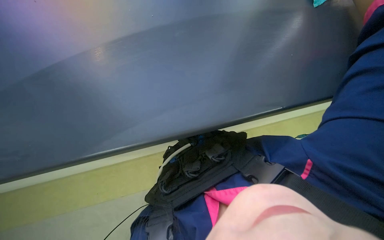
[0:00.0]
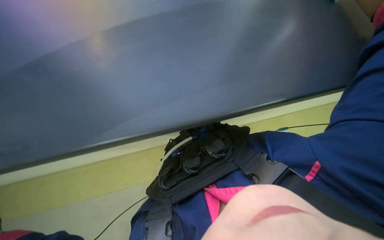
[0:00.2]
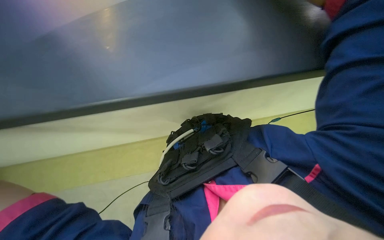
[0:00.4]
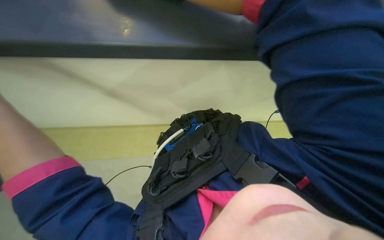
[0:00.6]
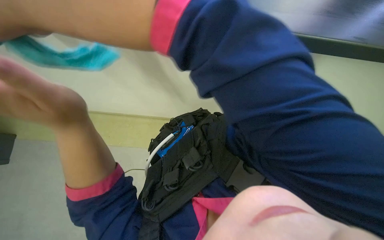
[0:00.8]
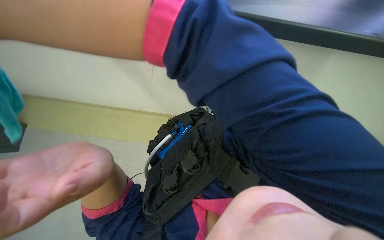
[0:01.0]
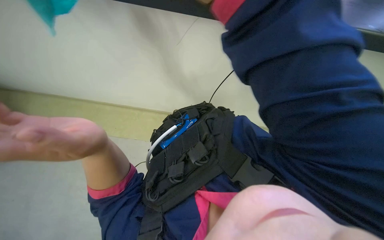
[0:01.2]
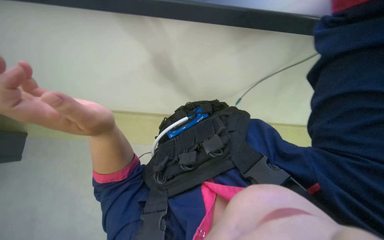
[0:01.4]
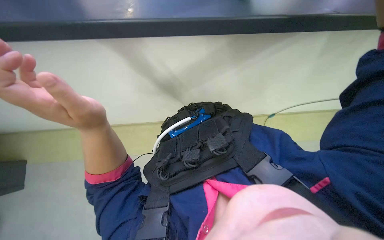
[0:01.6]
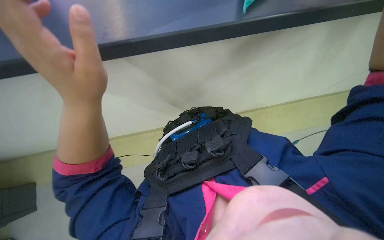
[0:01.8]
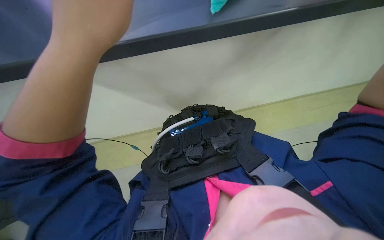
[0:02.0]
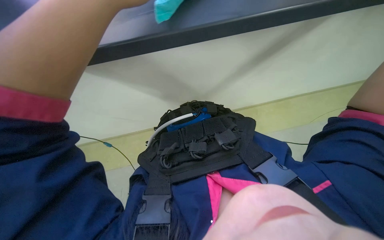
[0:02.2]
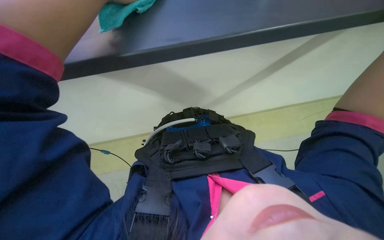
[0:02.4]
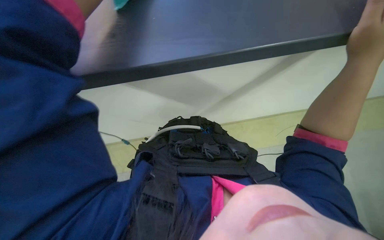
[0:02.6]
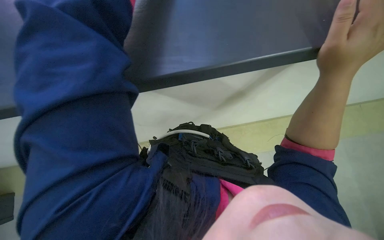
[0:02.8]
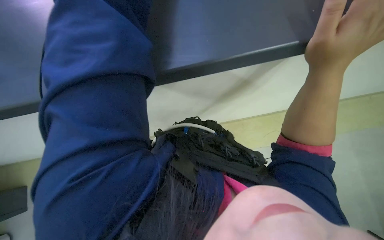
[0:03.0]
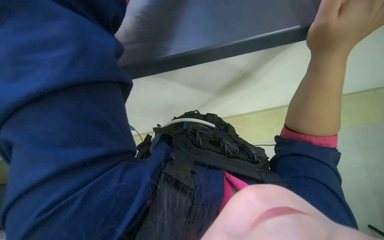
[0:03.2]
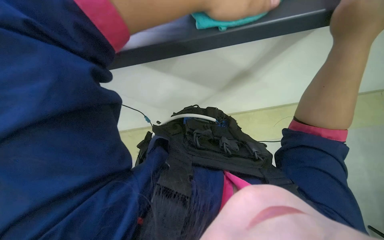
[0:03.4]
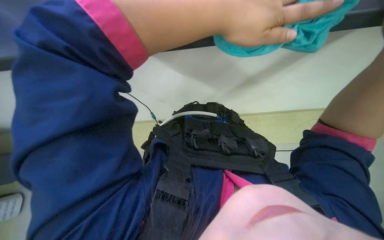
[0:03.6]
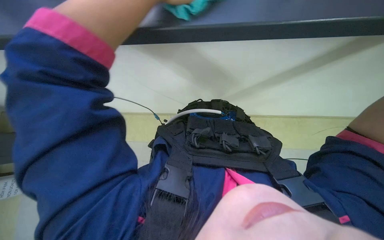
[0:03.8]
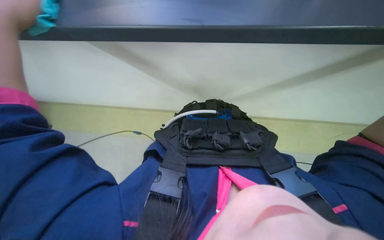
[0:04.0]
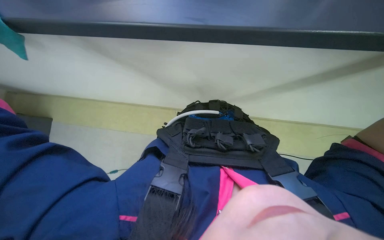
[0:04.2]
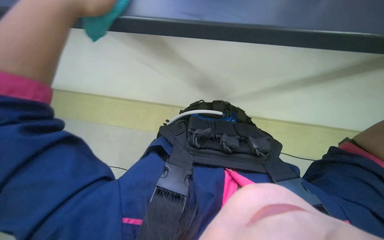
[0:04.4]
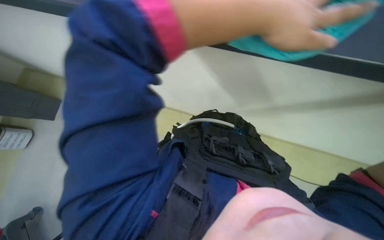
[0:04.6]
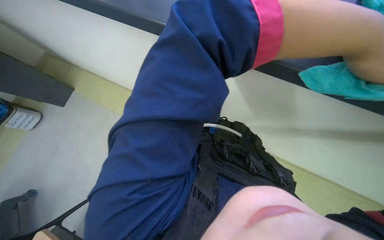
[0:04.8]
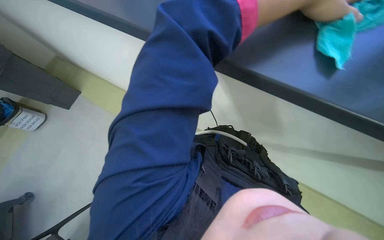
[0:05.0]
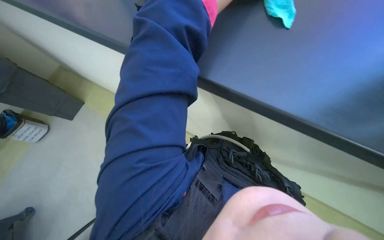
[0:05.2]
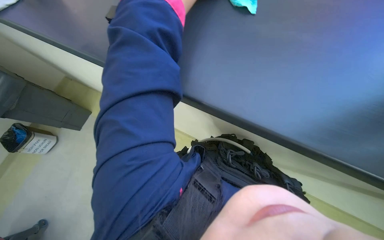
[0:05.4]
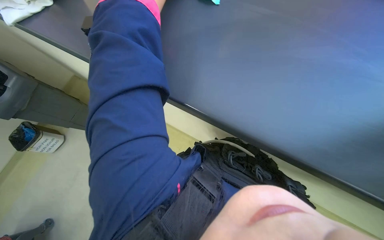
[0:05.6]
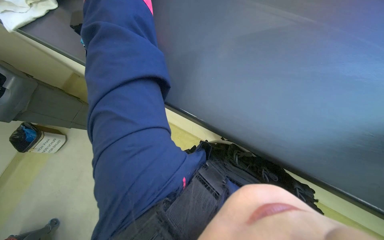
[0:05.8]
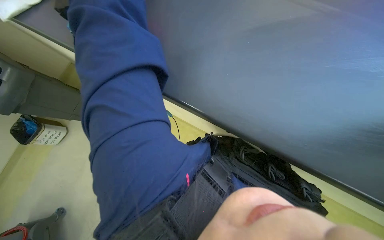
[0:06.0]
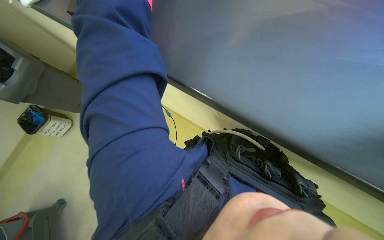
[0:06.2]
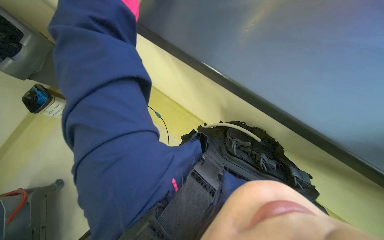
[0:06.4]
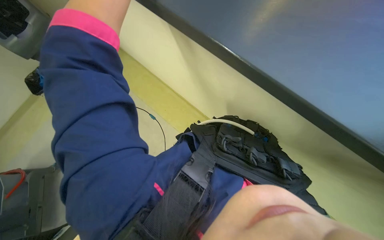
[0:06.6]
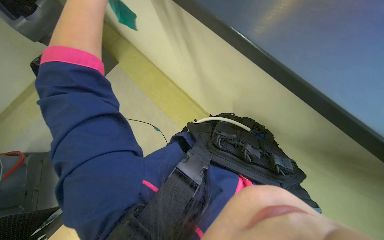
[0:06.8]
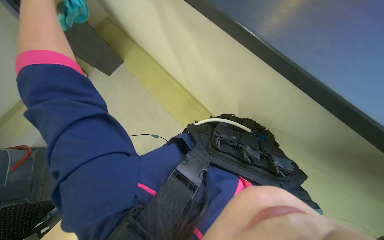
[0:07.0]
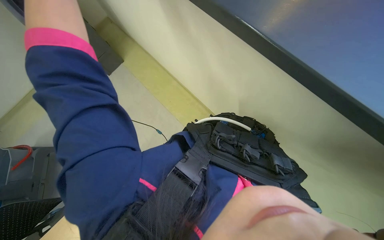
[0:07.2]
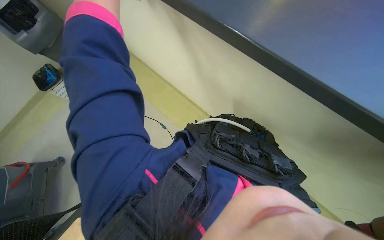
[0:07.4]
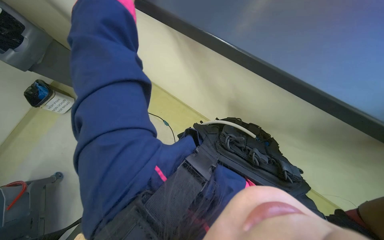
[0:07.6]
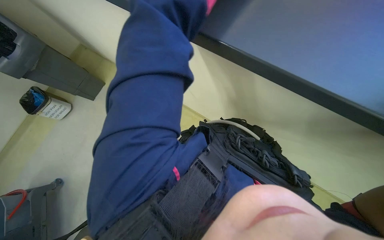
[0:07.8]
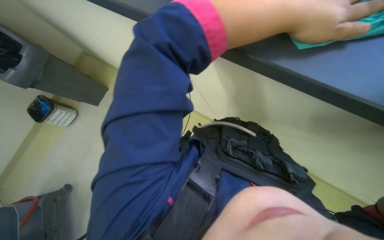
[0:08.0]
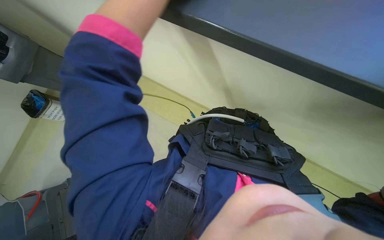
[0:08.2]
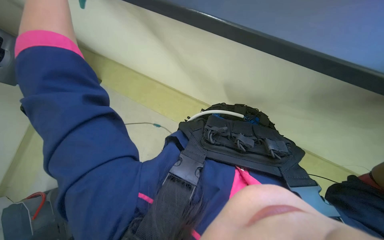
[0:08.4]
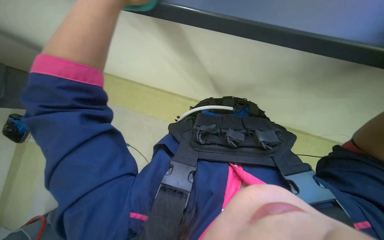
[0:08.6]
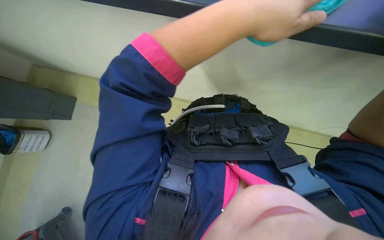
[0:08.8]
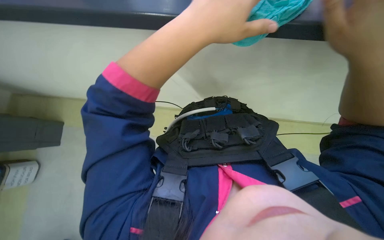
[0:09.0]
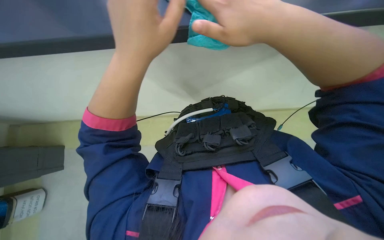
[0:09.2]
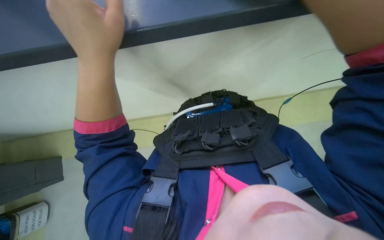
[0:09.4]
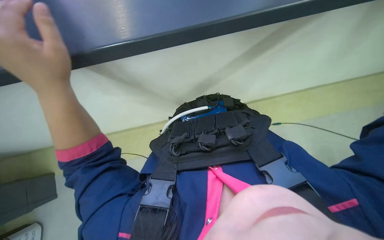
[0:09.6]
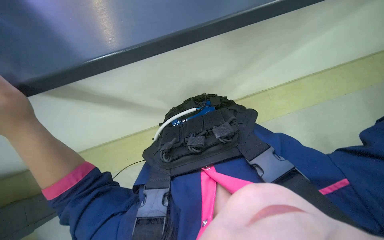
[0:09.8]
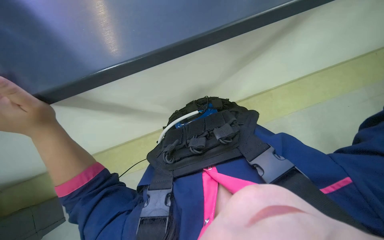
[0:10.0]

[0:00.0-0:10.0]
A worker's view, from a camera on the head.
Job: cleaning windows.
The whole recording: Cleaning window frame and blinds. The worker washes the cloth in water, then adjusts the window blinds and wipes the window frame with the cloth.
0:02.8 to 0:04.2: The camera sweeps to the left, by roughly 15 degrees. The wearer looks approximately 15 degrees further downward.
0:04.2 to 0:05.8: The view tilts about 15 degrees upward.
0:05.8 to 0:07.2: The view tilts roughly 20 degrees downward.
0:08.6 to 0:10.0: The wearer looks about 25 degrees further to the right.

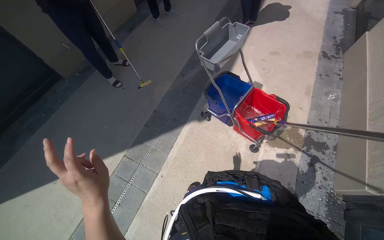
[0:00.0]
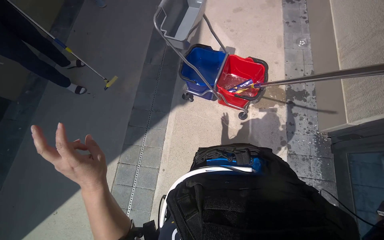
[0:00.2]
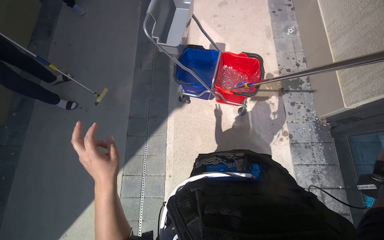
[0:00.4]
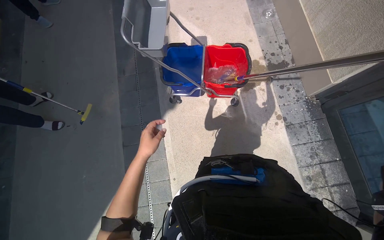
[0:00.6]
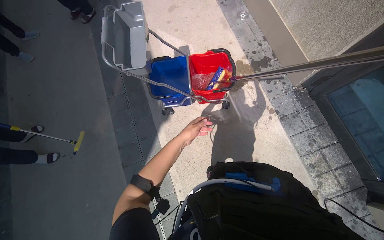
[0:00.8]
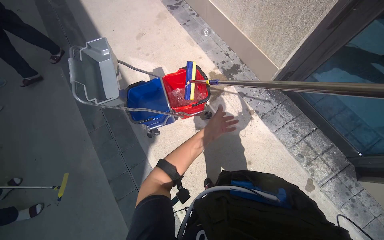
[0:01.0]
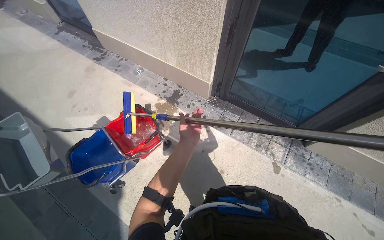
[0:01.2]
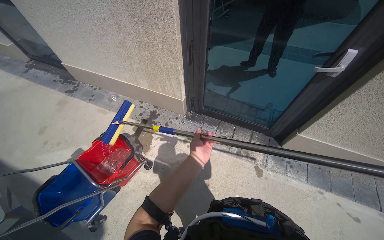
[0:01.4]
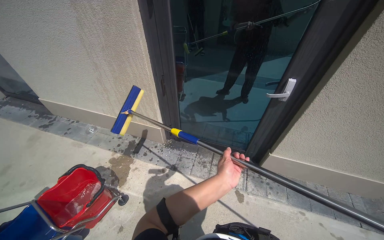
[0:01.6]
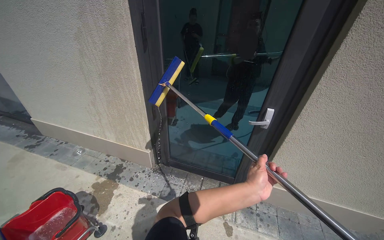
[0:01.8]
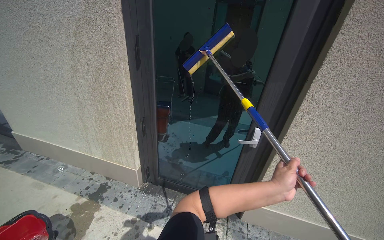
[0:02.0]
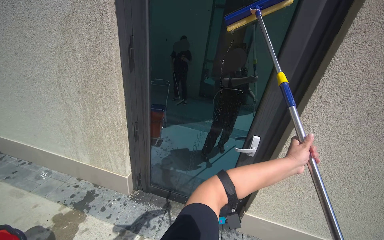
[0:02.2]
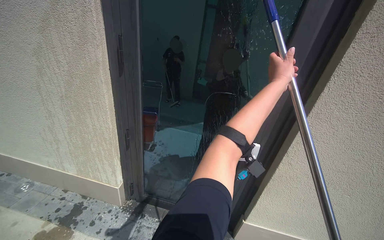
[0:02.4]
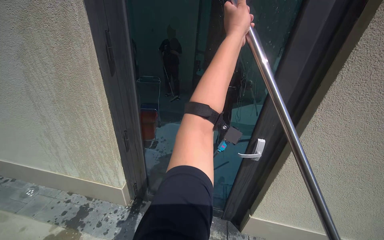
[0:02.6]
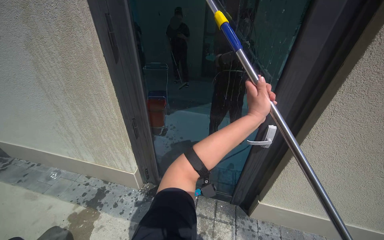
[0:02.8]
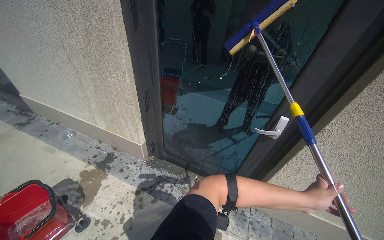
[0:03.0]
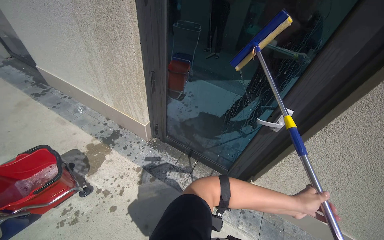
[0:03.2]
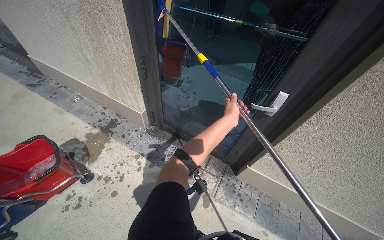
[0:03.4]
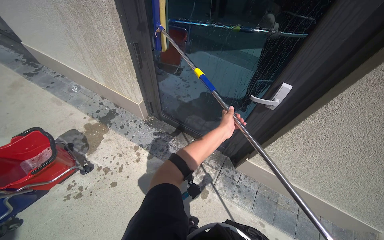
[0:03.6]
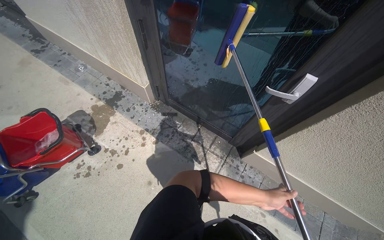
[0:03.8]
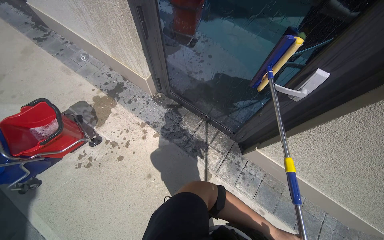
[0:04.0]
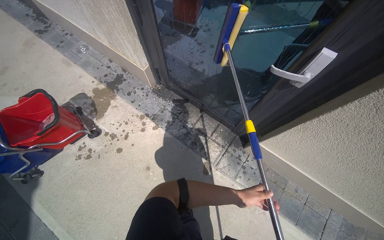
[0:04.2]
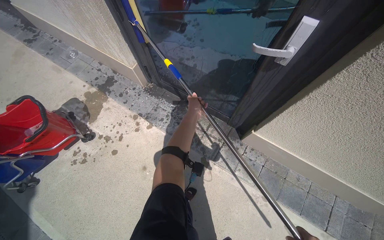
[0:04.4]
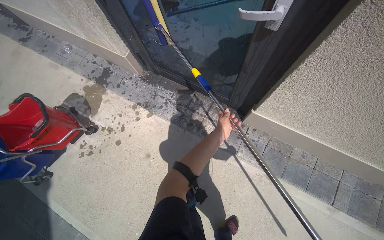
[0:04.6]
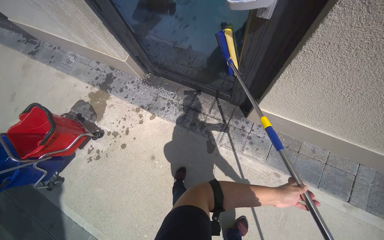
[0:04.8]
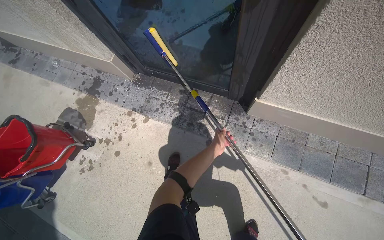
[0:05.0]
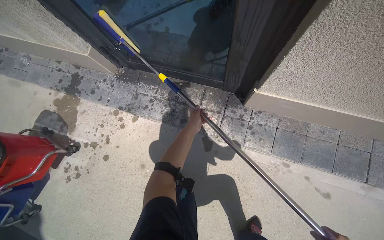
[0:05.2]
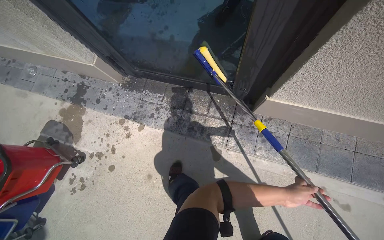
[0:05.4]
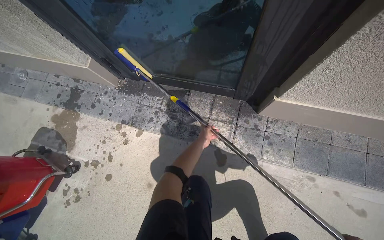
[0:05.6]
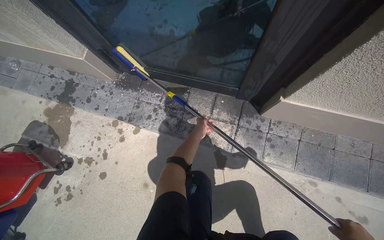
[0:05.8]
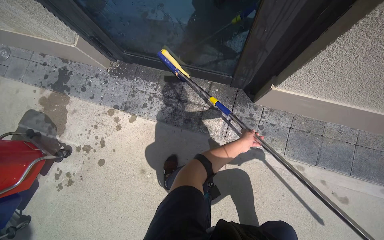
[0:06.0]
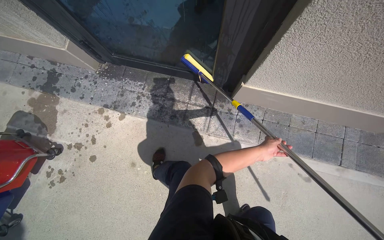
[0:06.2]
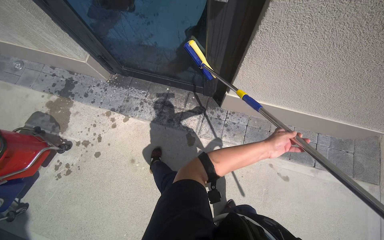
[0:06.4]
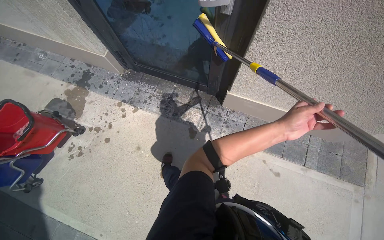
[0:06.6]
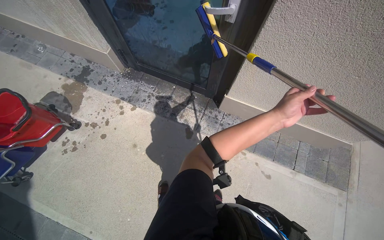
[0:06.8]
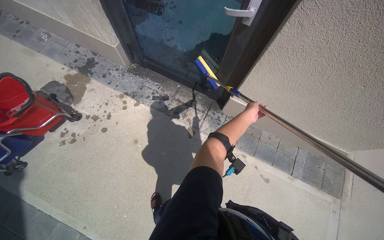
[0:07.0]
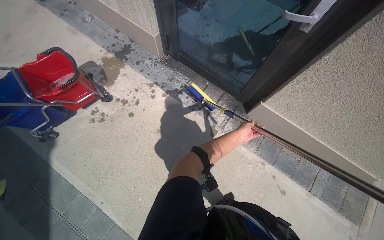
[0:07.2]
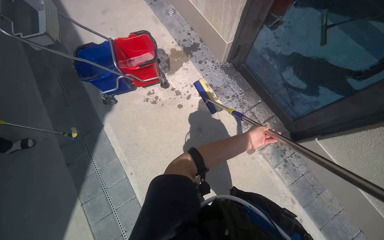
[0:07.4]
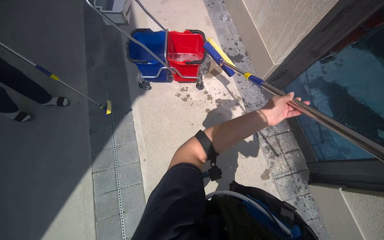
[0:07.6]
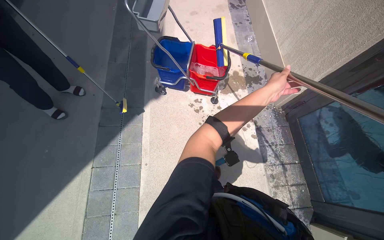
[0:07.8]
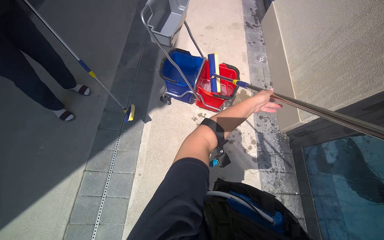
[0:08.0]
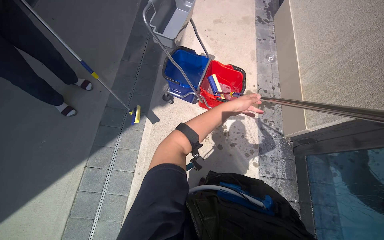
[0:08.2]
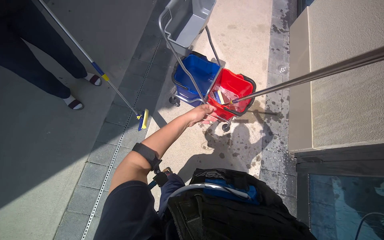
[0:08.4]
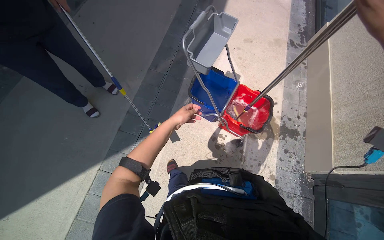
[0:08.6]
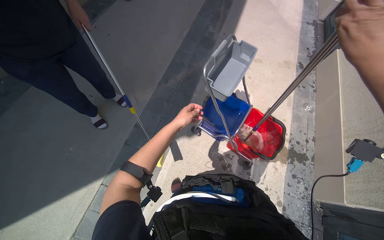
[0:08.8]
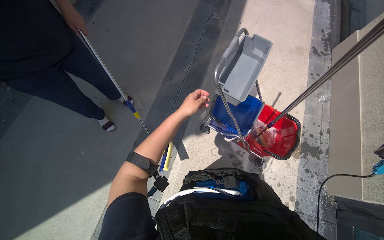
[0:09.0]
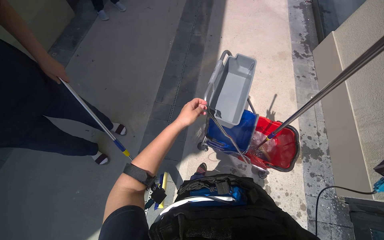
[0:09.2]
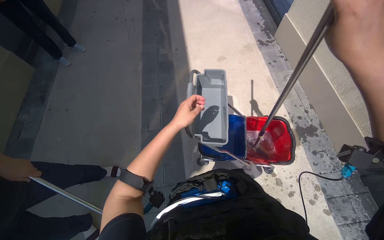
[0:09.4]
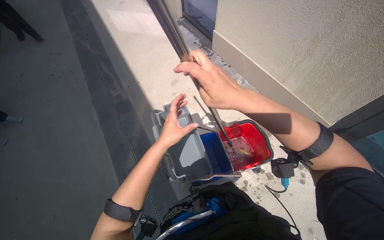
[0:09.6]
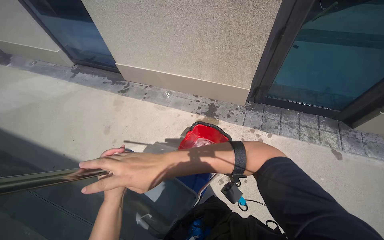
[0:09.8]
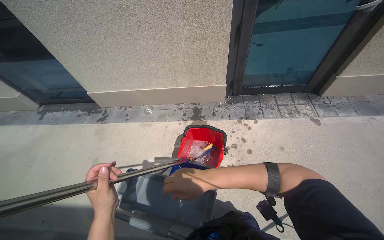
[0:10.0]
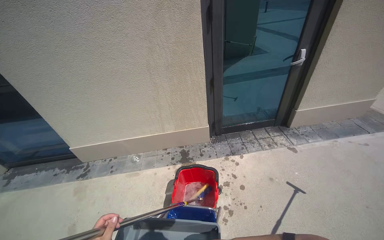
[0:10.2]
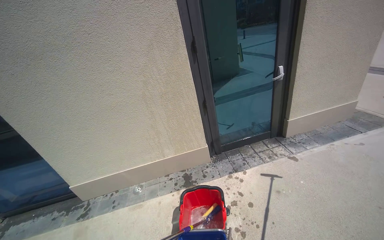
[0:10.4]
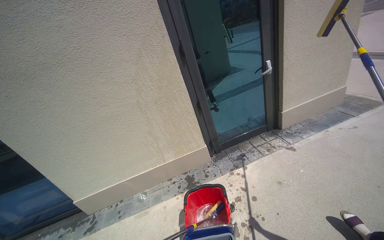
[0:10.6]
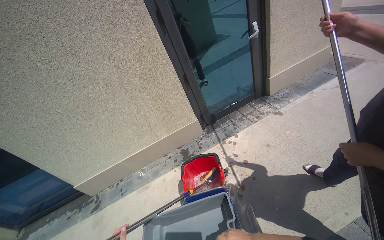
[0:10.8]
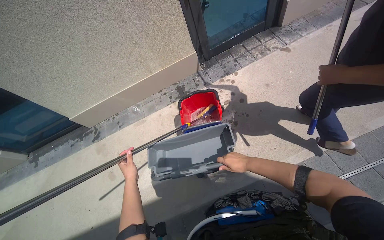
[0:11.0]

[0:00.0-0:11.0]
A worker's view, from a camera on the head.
Job: cleaning windows.
The whole recording: Cleaning building windows. The worker scrubs the building windows with a long-handled squeegee, frequently dipping it into a bucket.
0:00.0 to 0:01.6: The wearer's head swings roughly 100 degrees to the right. The view tips upward by approximately 20 degrees.
0:03.2 to 0:04.8: The camera is carried some 50 cm. The camera is aimed some 15 degrees further to the left. The wearer looks roughly 25 degrees further downward.
0:06.2 to 0:07.8: The camera travels about 90 cm. The head rotates approximately 70 degrees to the left. The wearer looks some 15 degrees further upward.
0:07.8 to 0:09.4: The wearer moves approximately 70 cm.
0:09.4 to 0:11.0: The head turns to the right by roughly 90 degrees. The view tilts roughly 15 degrees upward.
